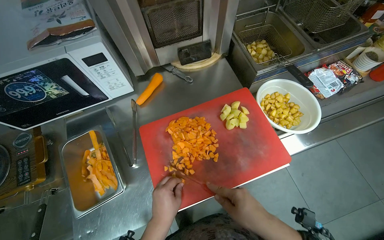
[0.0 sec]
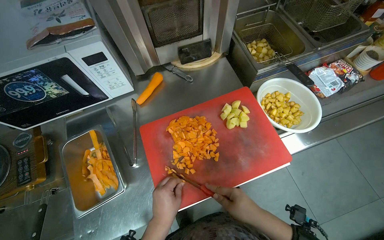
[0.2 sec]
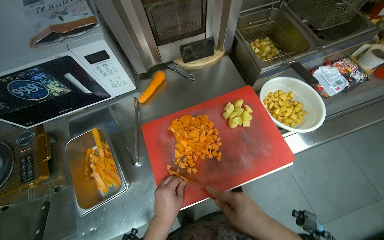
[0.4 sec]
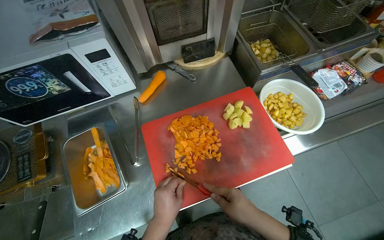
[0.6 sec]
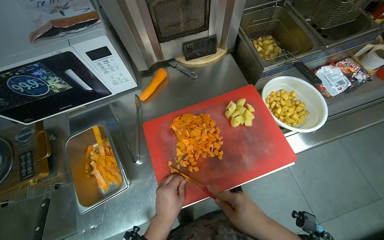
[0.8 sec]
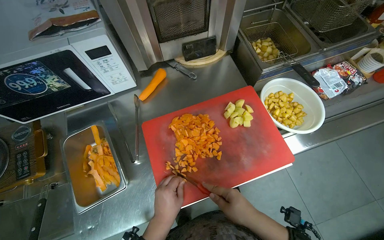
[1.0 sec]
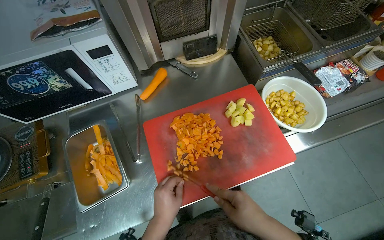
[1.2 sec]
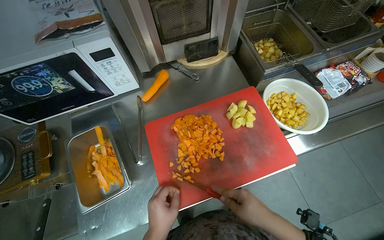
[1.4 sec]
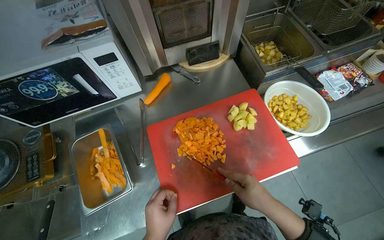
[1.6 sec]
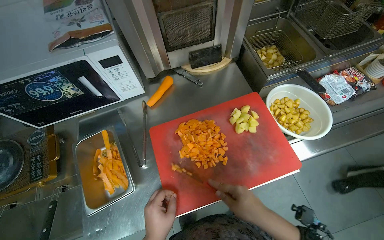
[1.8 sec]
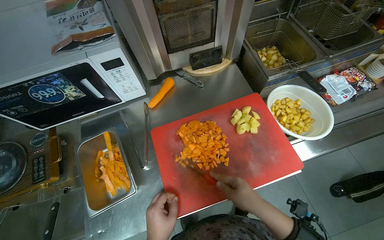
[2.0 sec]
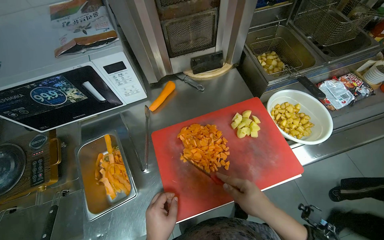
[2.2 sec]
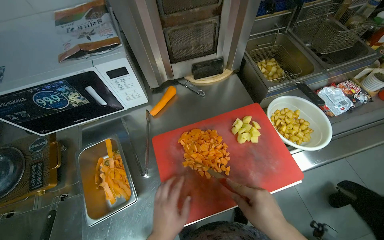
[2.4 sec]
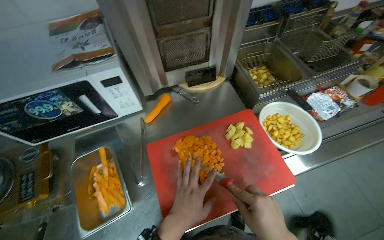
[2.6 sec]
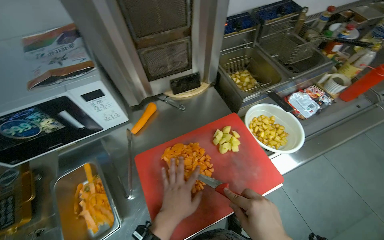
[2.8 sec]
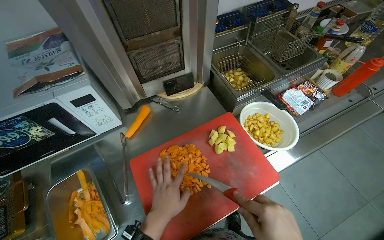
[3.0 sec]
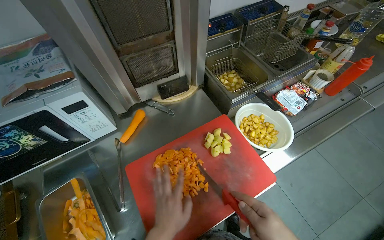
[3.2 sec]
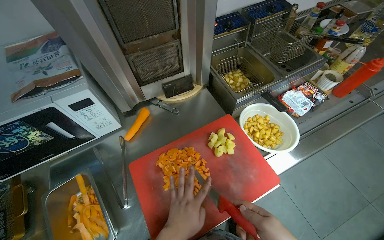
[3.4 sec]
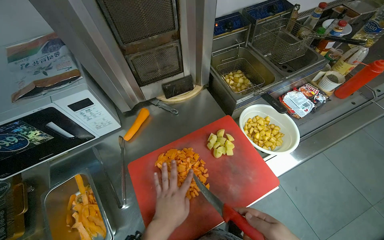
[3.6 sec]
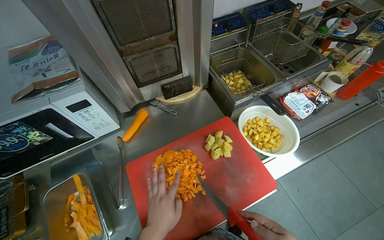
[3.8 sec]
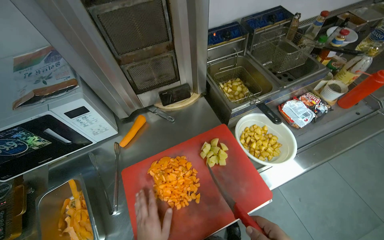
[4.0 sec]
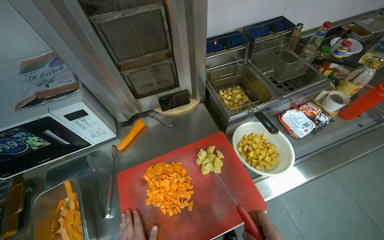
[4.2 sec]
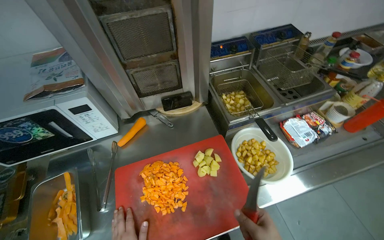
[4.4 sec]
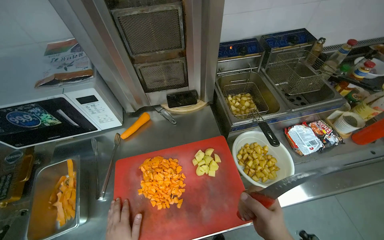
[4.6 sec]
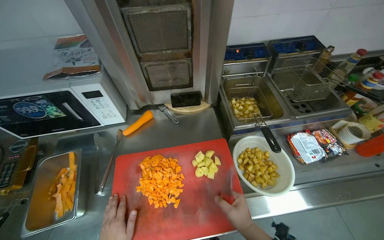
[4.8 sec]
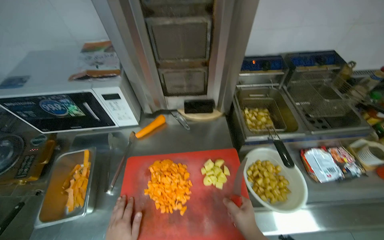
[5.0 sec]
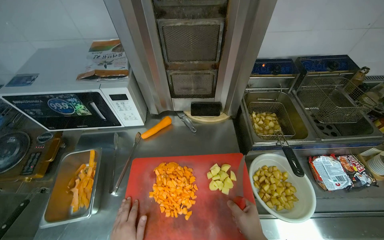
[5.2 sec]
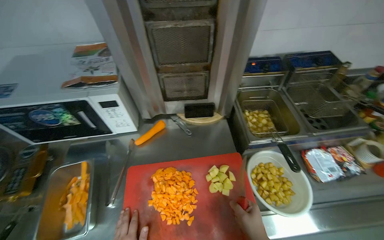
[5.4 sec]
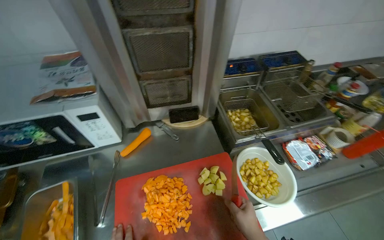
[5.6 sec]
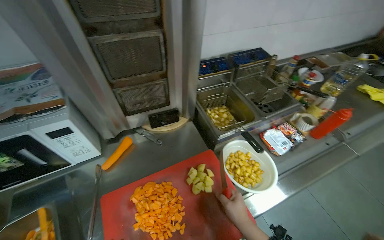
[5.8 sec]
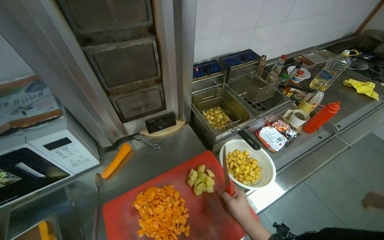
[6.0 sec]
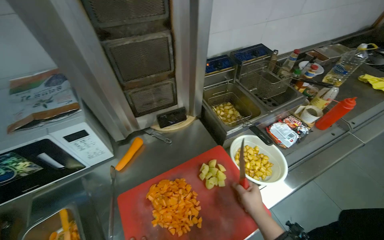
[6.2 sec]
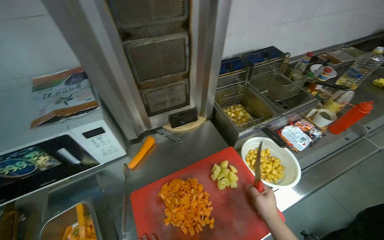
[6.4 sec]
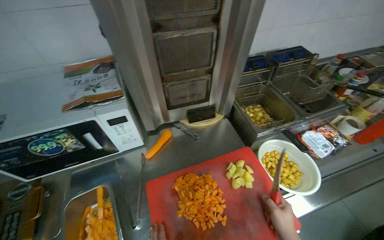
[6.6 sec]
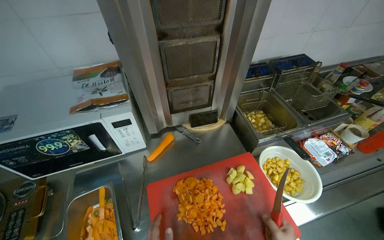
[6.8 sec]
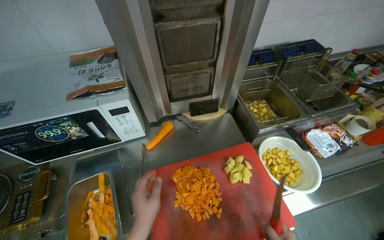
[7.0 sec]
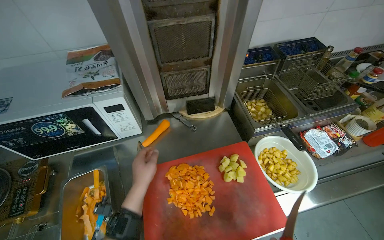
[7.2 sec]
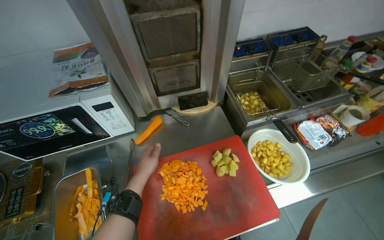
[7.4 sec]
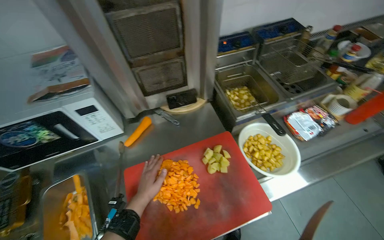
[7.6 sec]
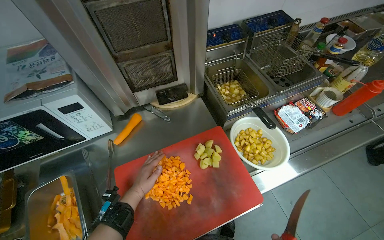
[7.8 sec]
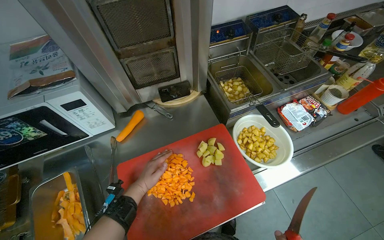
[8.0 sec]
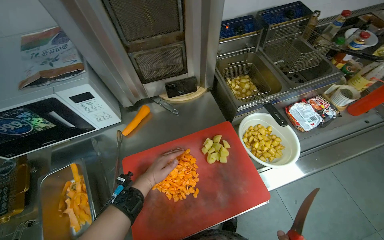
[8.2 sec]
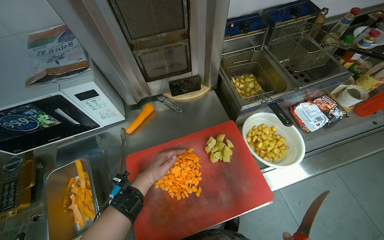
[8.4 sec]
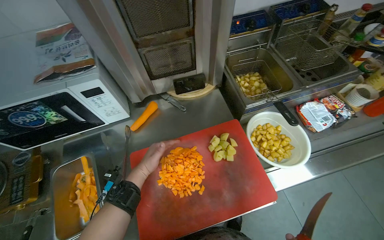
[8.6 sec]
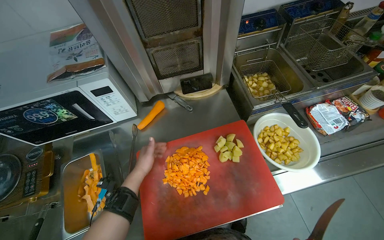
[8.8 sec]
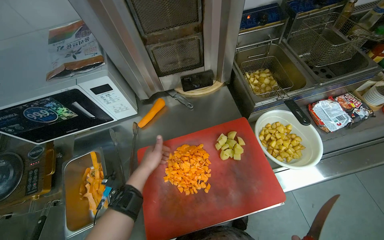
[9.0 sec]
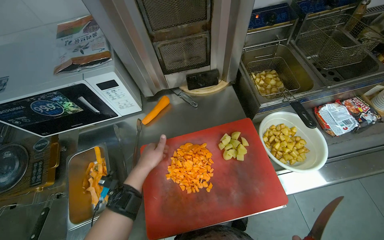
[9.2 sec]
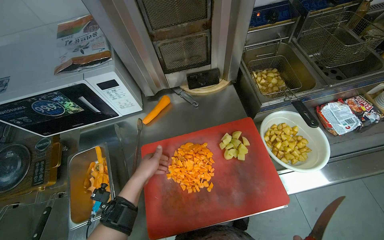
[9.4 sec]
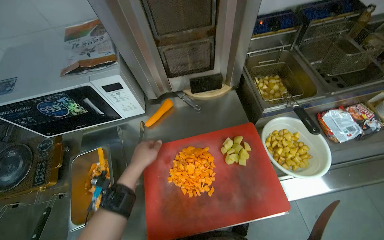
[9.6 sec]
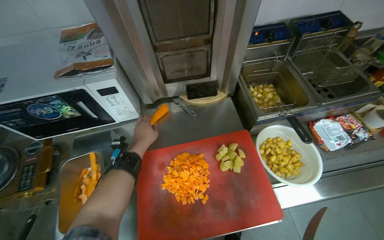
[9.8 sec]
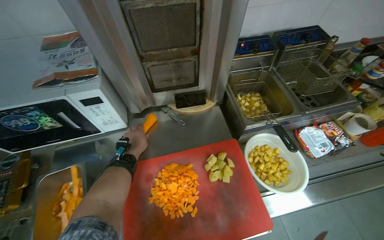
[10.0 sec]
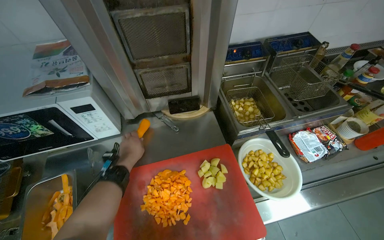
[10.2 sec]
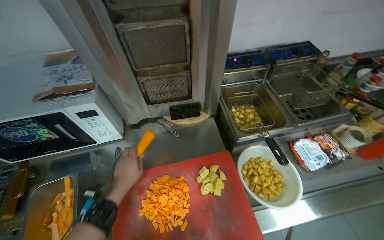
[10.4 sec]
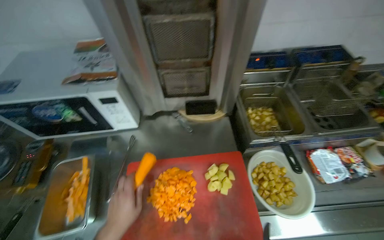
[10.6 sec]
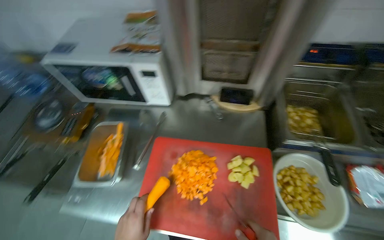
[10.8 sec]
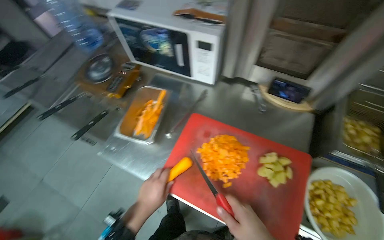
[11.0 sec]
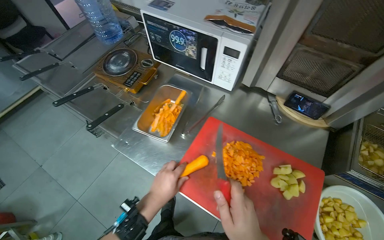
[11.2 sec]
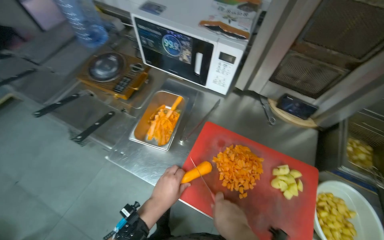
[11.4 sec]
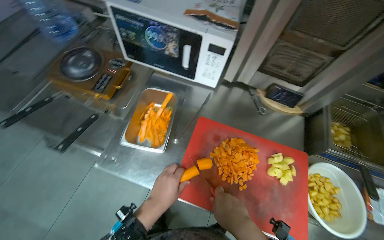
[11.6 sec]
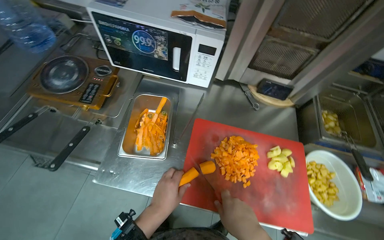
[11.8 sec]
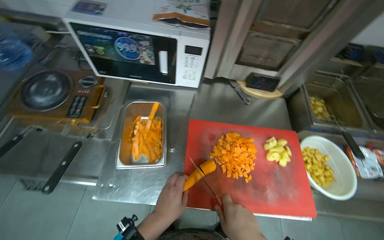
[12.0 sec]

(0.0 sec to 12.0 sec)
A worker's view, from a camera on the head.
Job: preparing food.
The whole recording: Chopping carrots. The worker continues chopping carrots on a red cutting board.
9.0 sec - 10.4 sec: The left hand travels farther from the camera and back again, approximately 10 cm each way.
10.4 sec - 12.0 sec: The view tilts approximately 15 degrees downward.

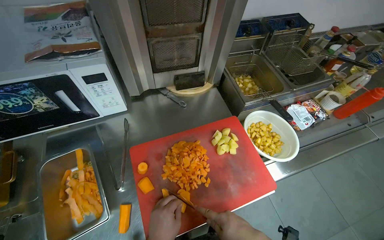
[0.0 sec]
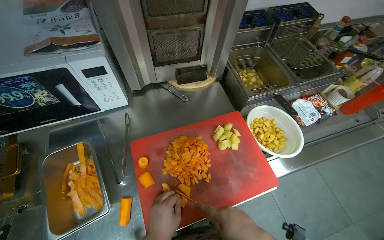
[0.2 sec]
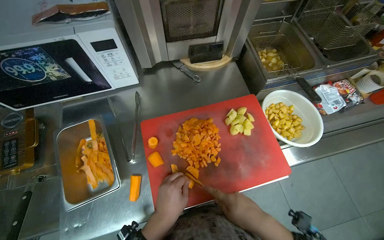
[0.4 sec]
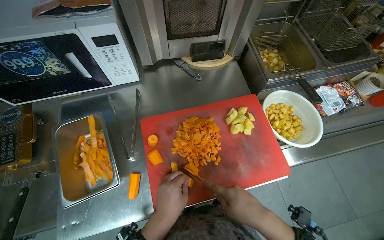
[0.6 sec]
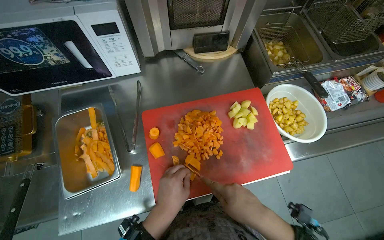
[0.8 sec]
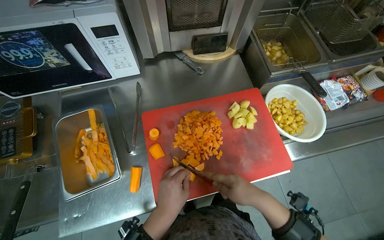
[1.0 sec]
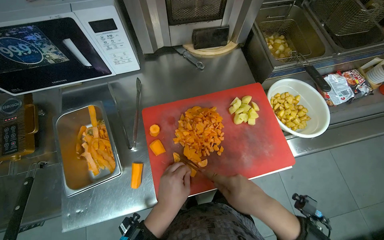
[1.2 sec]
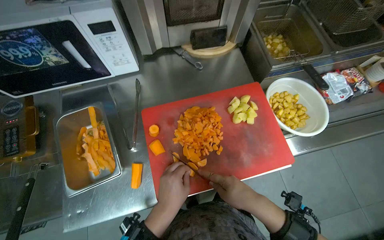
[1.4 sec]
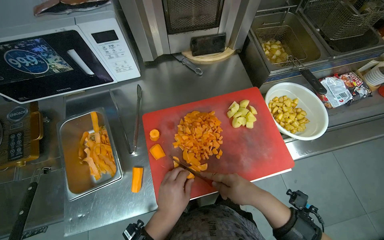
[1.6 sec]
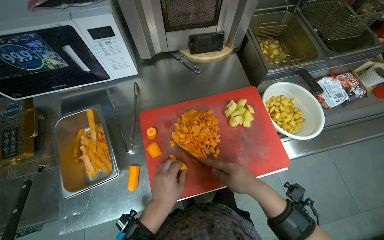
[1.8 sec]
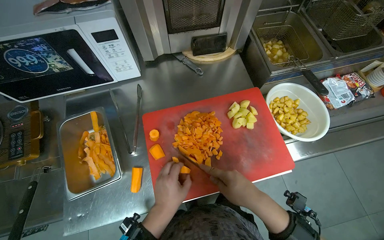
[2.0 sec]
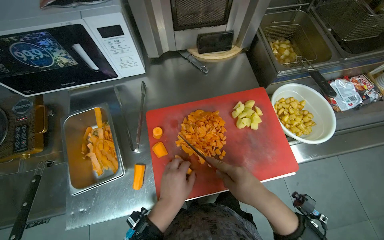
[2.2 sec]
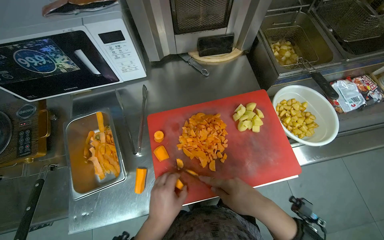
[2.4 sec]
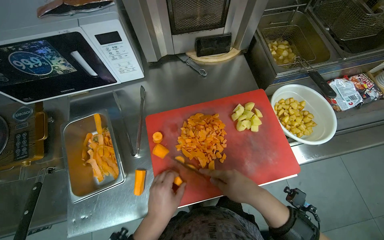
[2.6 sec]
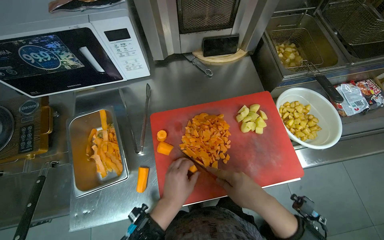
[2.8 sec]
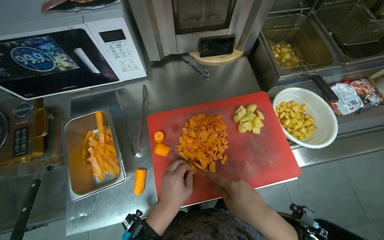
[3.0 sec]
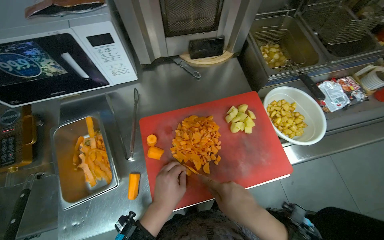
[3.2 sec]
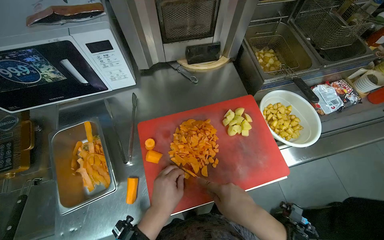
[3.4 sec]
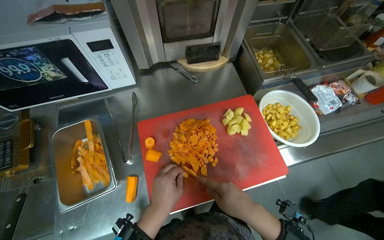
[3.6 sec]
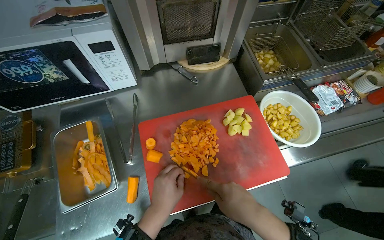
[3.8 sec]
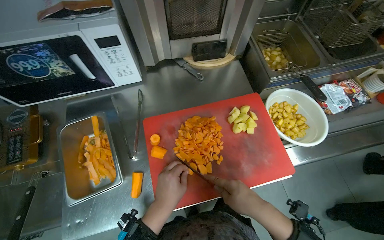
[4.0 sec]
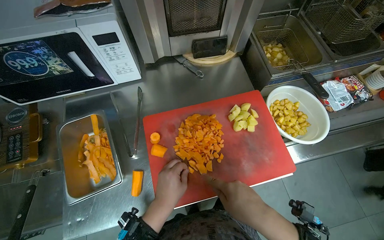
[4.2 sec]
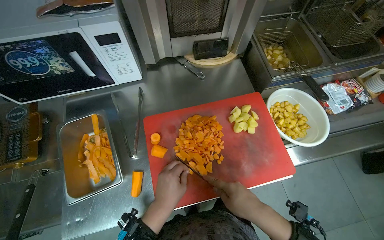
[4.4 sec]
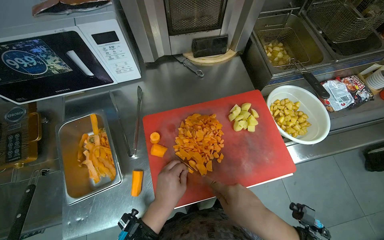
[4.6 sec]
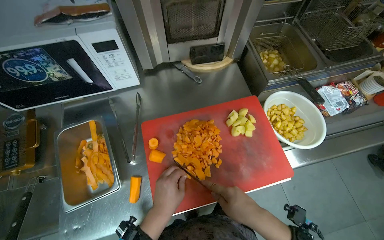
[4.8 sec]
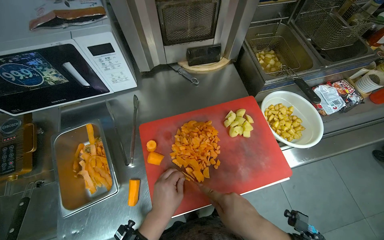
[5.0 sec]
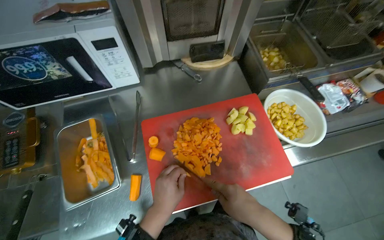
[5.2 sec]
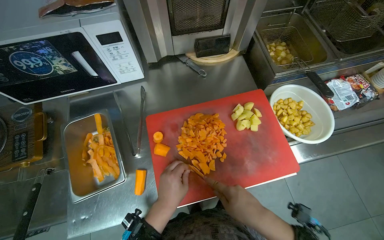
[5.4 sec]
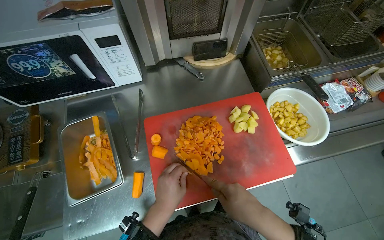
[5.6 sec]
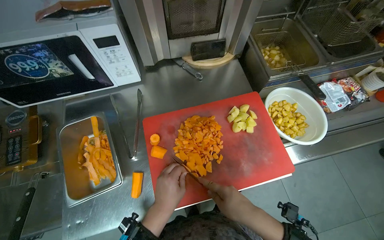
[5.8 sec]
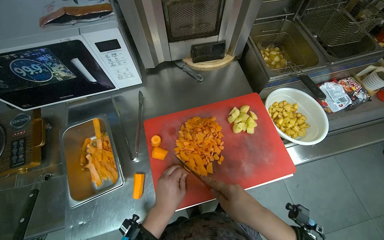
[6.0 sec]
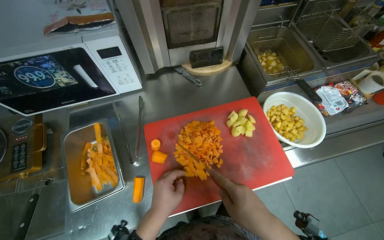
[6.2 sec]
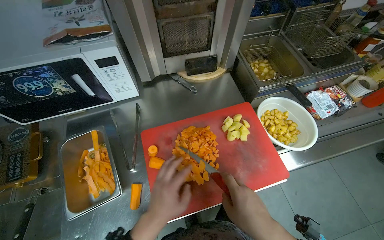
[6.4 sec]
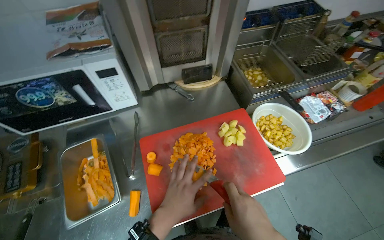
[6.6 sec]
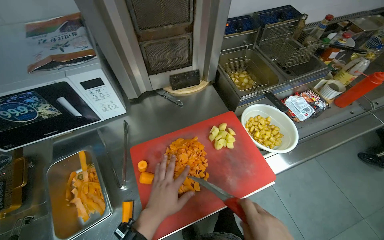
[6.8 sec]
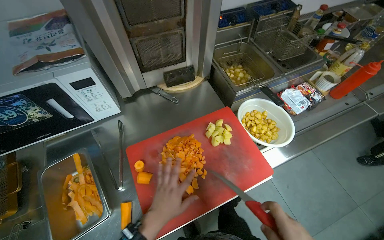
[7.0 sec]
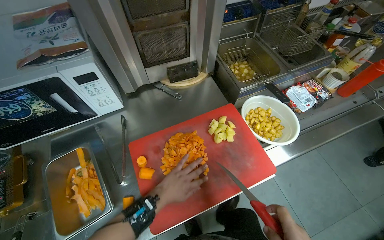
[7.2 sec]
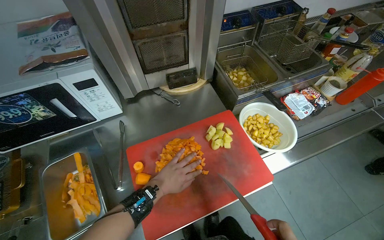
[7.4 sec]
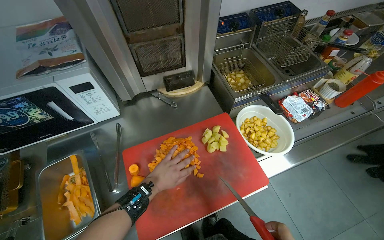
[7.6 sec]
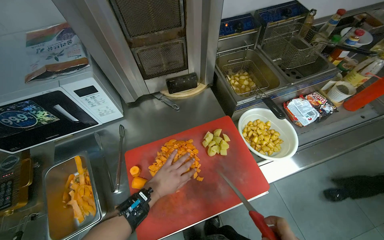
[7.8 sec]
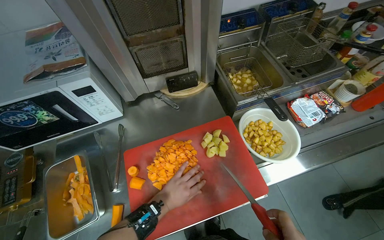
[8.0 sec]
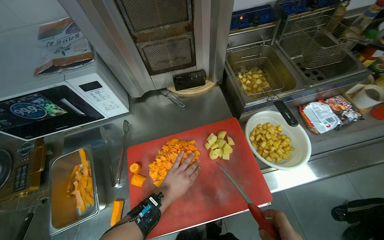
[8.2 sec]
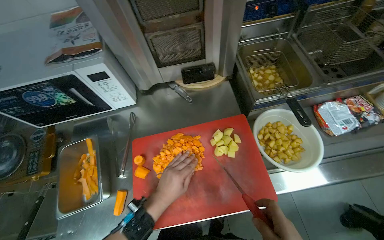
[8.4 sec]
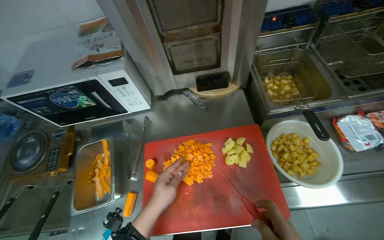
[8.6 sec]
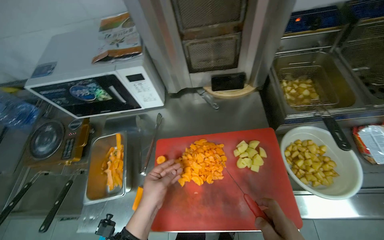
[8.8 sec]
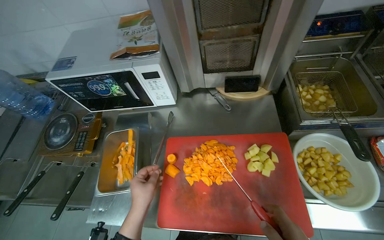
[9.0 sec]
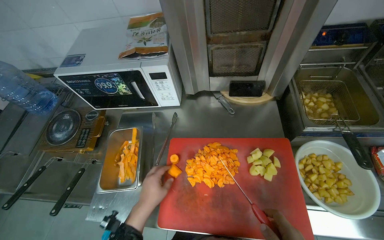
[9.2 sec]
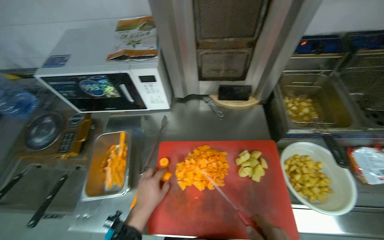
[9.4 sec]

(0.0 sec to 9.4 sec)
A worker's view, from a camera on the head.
Job: preparing food.
The whole recording: Chopping carrots. The worker continues chopping carrots on a red cutting board.
1.6 sec - 6.2 sec: The hands are busy where they are.
7.8 sec - 9.4 sec: The wearer looks roughly 25 degrees further to the left.
